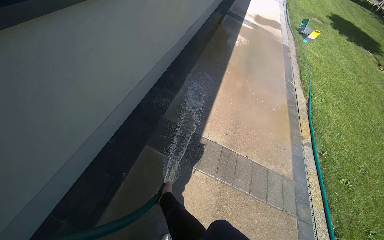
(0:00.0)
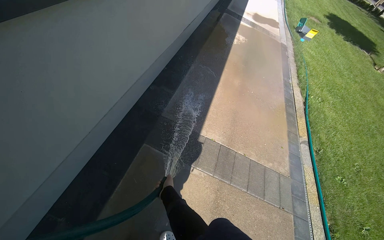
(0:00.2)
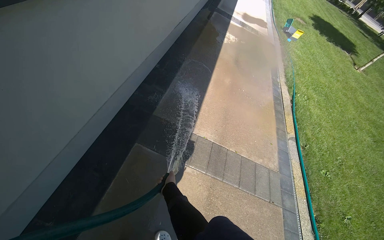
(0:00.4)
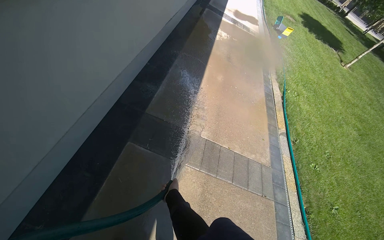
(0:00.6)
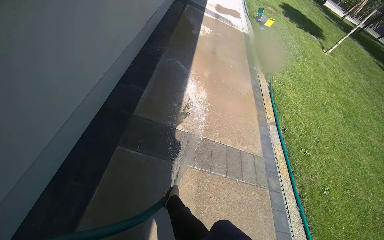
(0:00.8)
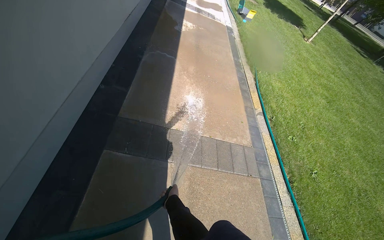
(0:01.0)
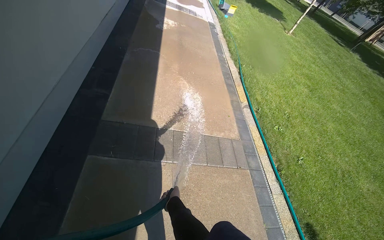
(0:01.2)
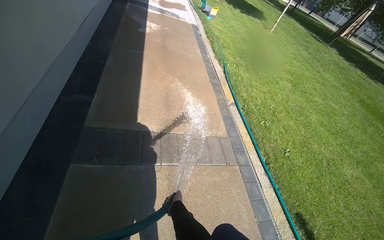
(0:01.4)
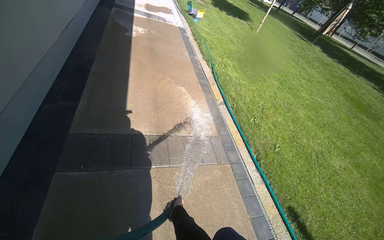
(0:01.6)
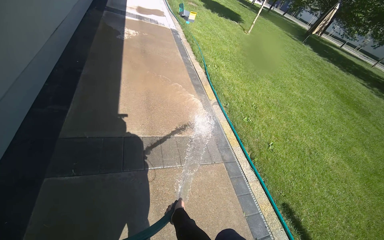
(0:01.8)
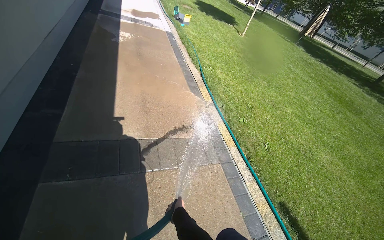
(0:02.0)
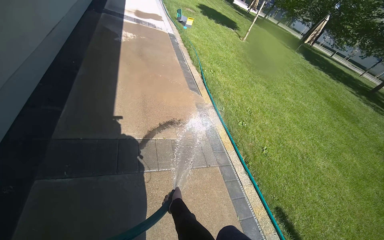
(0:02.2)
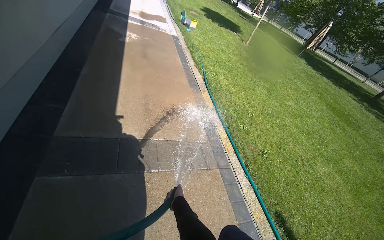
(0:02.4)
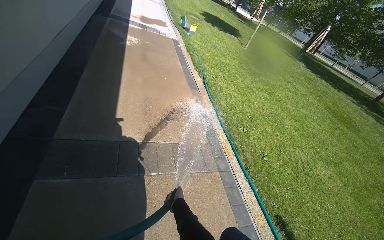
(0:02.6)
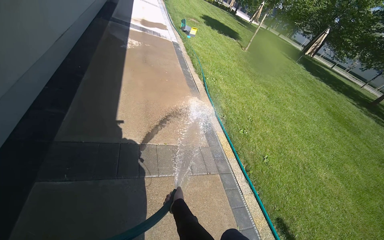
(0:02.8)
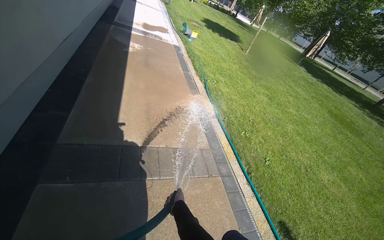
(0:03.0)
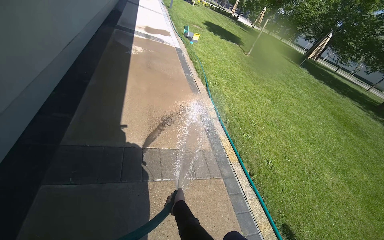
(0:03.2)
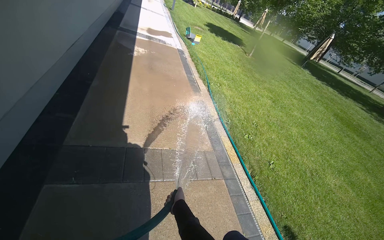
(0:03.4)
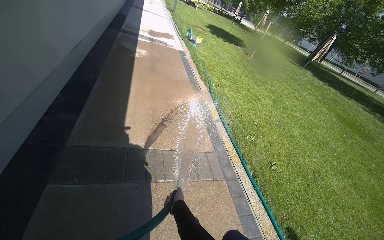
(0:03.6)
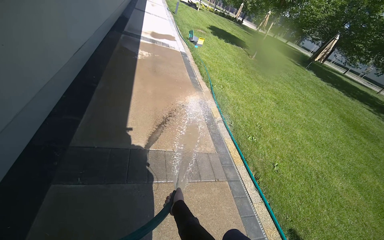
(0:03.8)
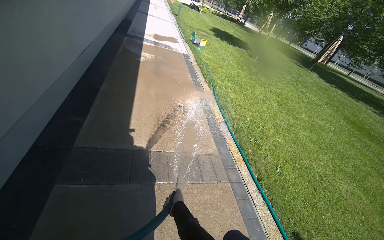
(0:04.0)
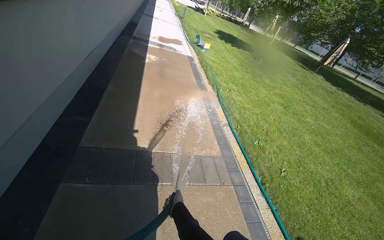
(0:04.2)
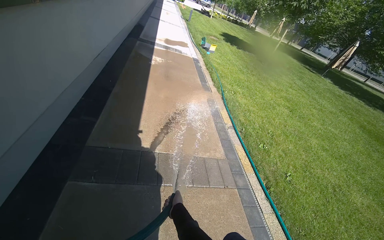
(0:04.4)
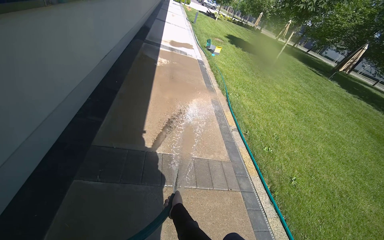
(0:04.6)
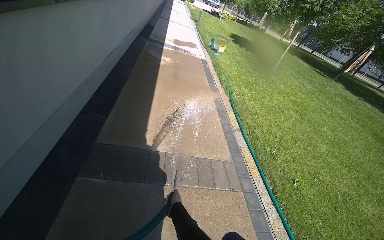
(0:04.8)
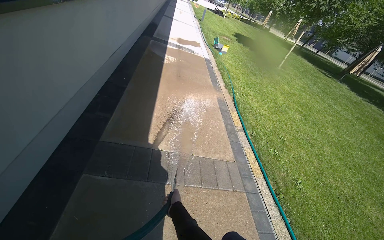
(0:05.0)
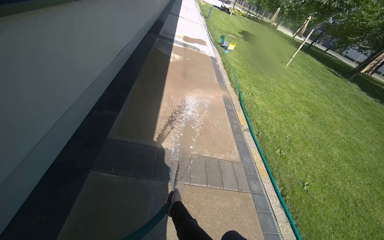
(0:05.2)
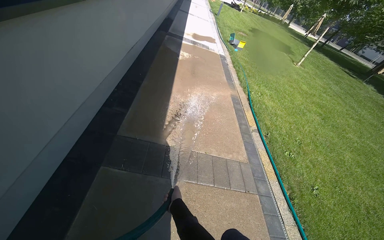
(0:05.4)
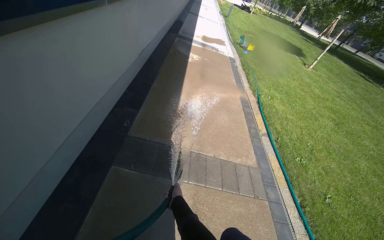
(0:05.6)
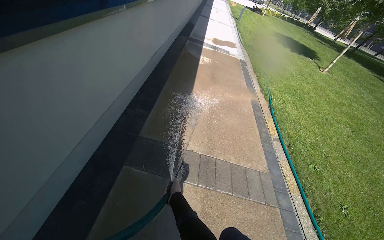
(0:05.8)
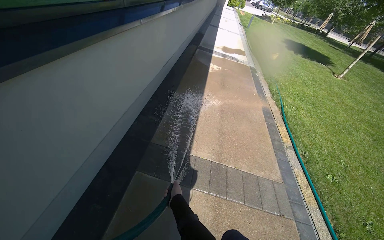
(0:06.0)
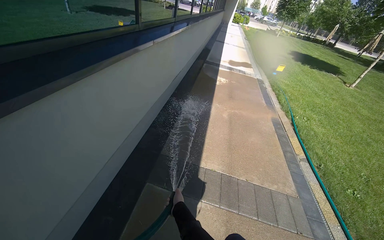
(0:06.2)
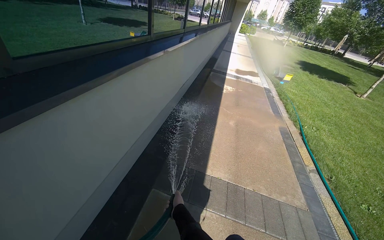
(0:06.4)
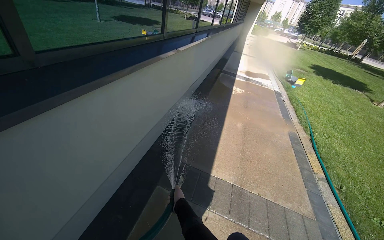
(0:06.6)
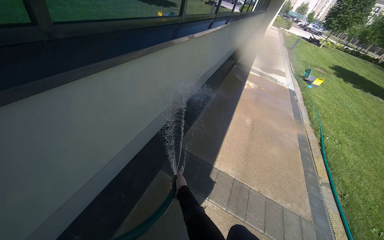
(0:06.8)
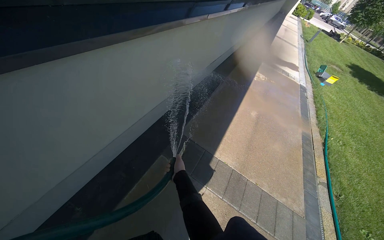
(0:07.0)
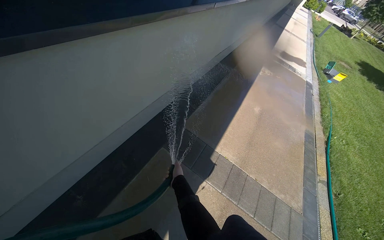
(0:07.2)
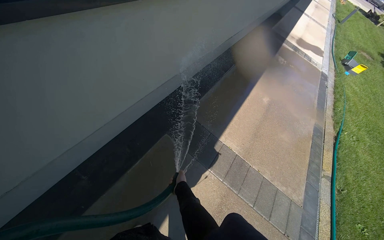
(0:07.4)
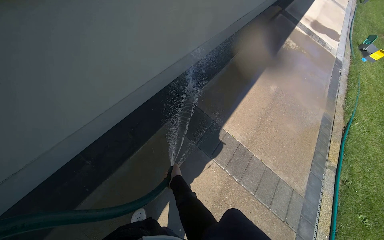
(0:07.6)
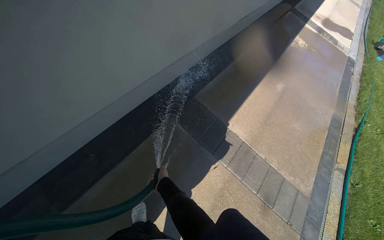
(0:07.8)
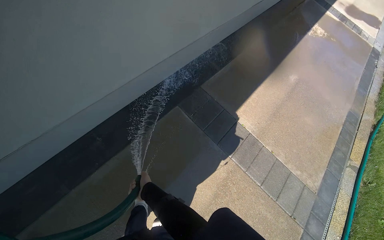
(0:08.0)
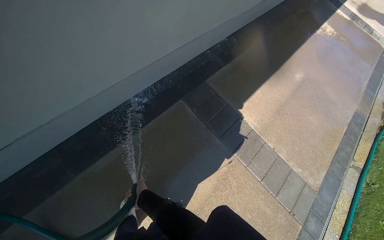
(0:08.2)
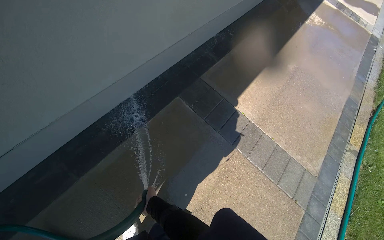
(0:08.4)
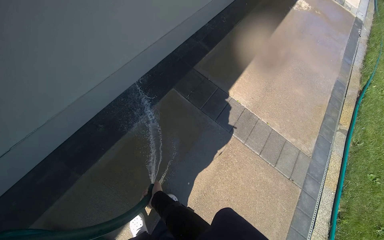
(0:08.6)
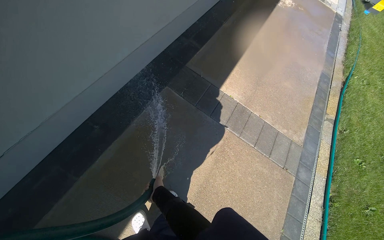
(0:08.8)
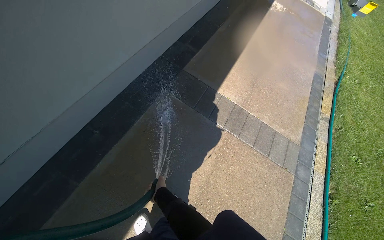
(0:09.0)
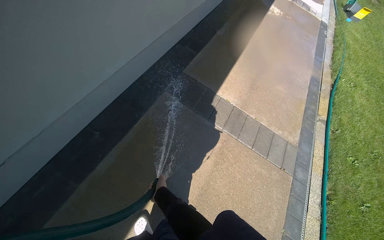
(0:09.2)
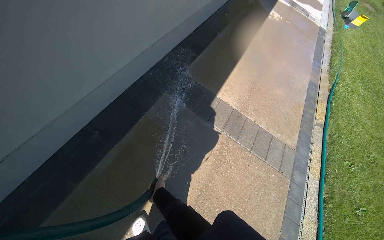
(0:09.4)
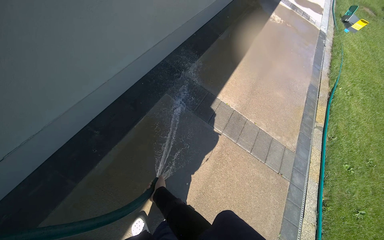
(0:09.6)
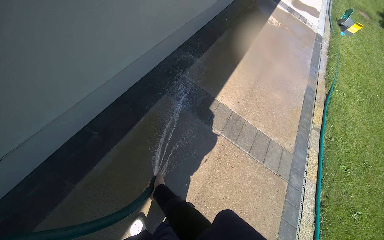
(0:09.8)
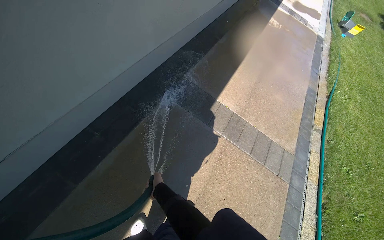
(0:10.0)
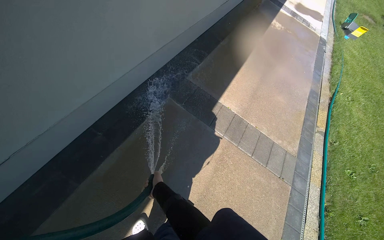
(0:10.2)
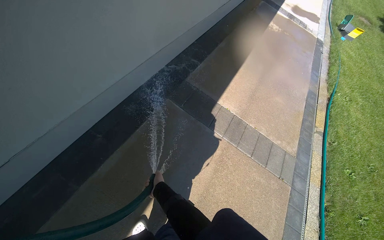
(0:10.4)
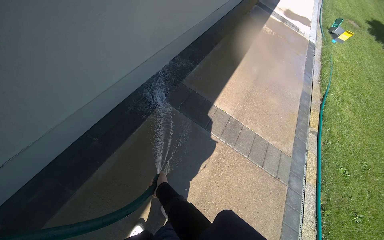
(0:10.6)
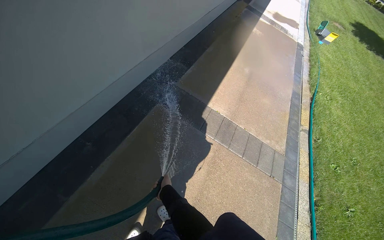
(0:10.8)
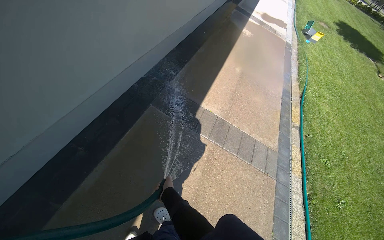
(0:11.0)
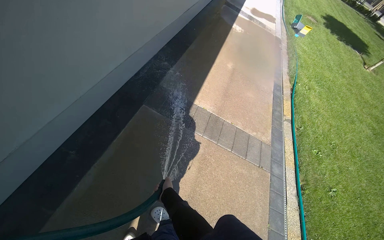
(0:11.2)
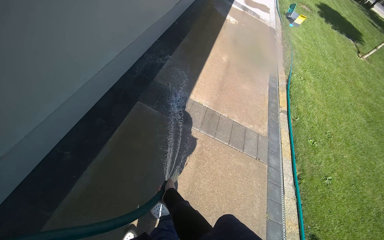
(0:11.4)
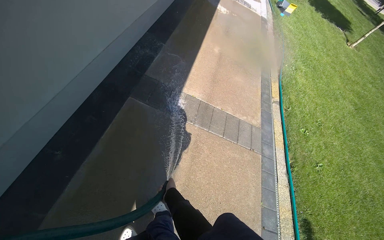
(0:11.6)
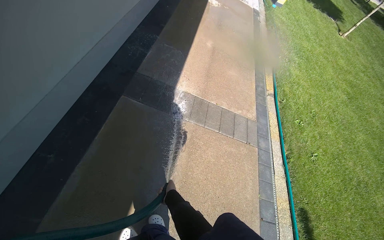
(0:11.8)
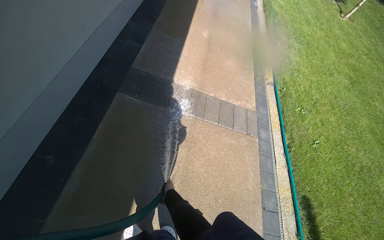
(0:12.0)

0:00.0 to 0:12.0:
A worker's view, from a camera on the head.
Job: wiping surfaces.
The whole recording: Spraying water on sidewalk. The worker sprays water from a hose onto the sidewalk next to the building.
0:00.0 to 0:01.6: The wearer looks some 30 degrees further to the right. The right hand goes roughly 20 cm down the picture.
0:06.0 to 0:07.6: The wearer's head swings approximately 25 degrees to the left. The wearer looks about 15 degrees further downward.
0:10.4 to 0:12.0: The wearer's head swings some 20 degrees to the right.

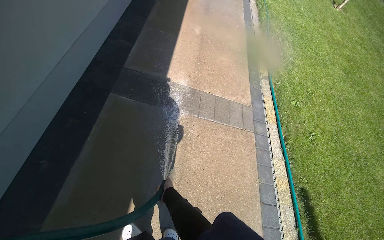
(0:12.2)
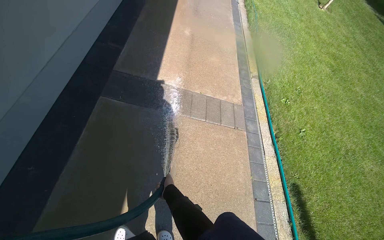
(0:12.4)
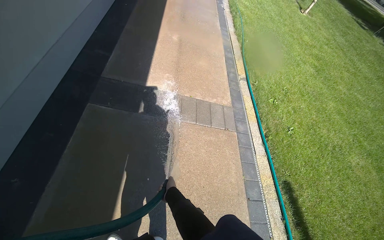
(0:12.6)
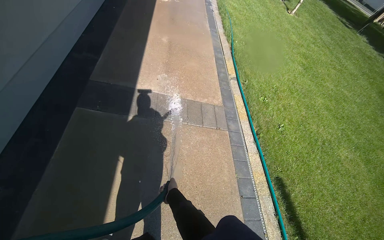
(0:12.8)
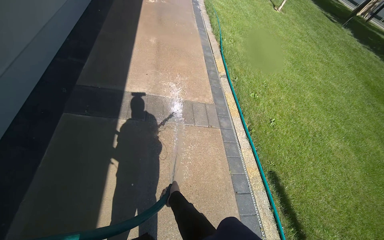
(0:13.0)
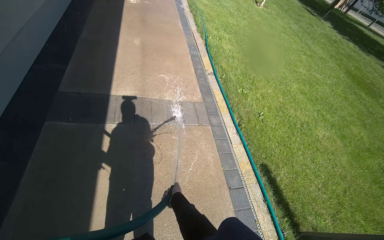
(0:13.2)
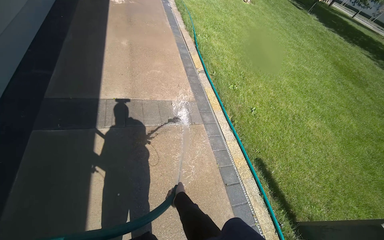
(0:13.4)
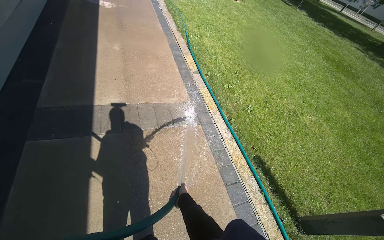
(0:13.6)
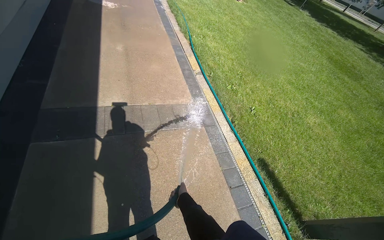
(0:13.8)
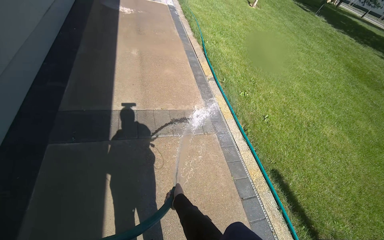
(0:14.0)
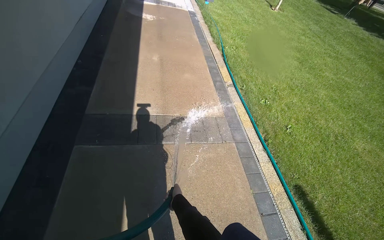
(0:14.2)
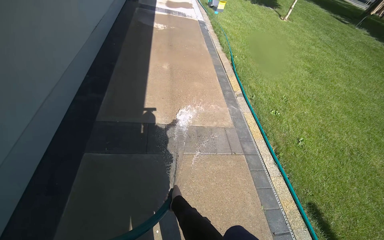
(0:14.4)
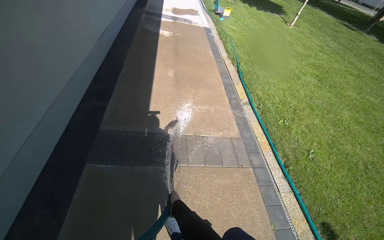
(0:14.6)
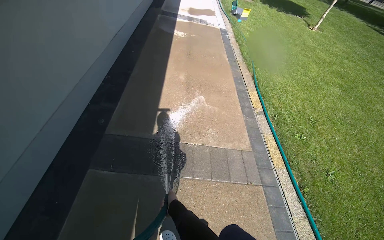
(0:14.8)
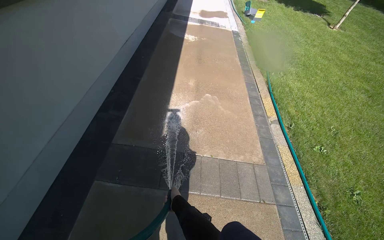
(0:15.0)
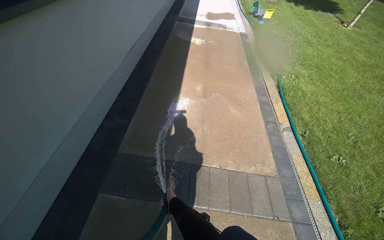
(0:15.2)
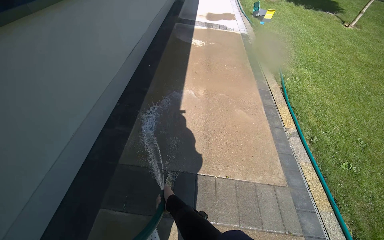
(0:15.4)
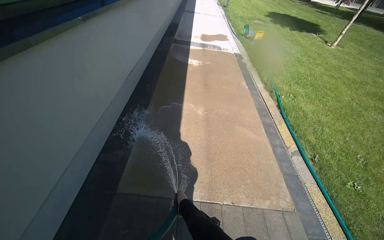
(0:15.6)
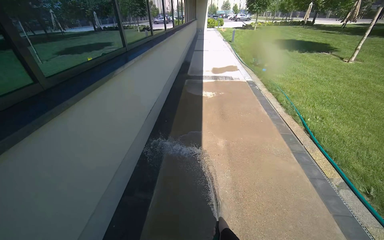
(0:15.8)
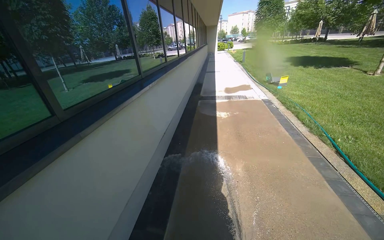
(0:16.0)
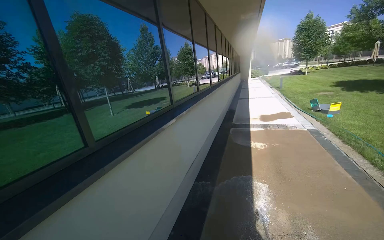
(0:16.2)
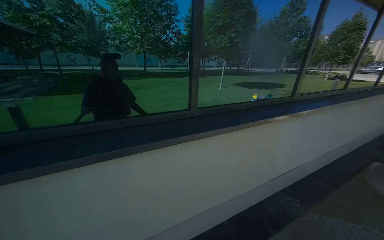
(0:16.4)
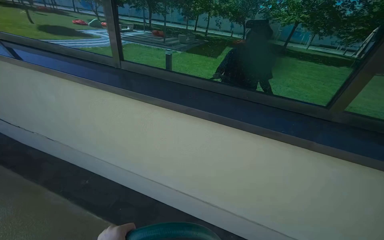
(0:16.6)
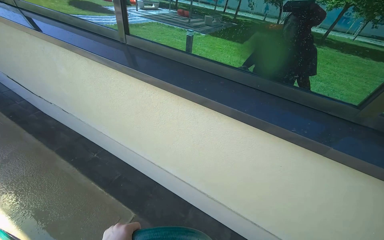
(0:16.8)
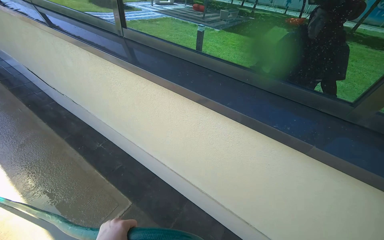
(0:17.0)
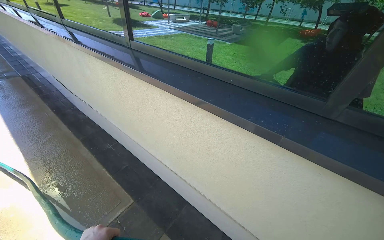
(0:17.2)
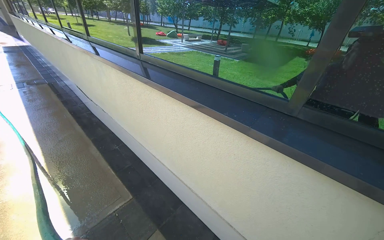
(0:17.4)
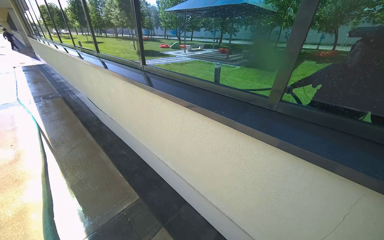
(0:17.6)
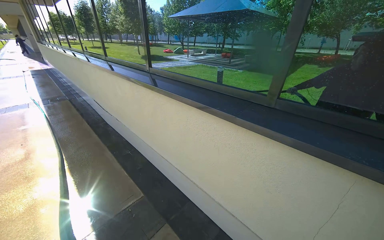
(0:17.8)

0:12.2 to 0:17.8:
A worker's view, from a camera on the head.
Job: wiping surfaces.
The whole recording: Spraying water on sidewalk. The worker sprays water from a hose onto the sidewalk next to the building.
0:12.2 to 0:13.6: The wearer looks roughly 25 degrees further to the right. The right hand travels to the right by about 35 cm.
0:13.6 to 0:15.0: The head travels roughly 60 cm. The wearer looks roughly 20 degrees further to the left.
0:15.0 to 0:16.4: The camera travels approximately 80 cm. The head rotates about 65 degrees to the left. The view tilts about 25 degrees upward.

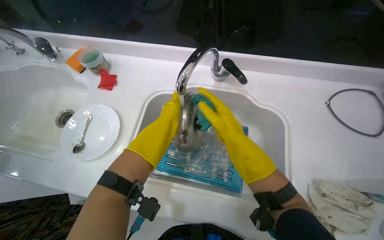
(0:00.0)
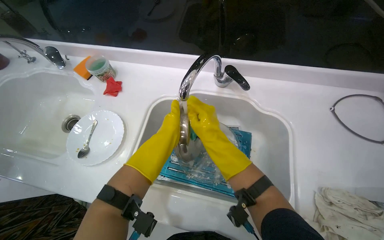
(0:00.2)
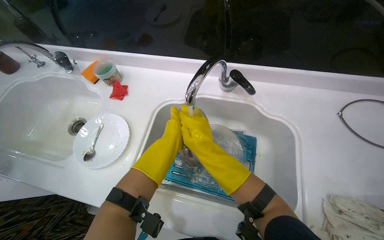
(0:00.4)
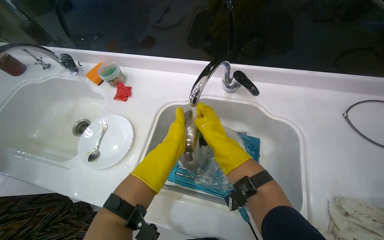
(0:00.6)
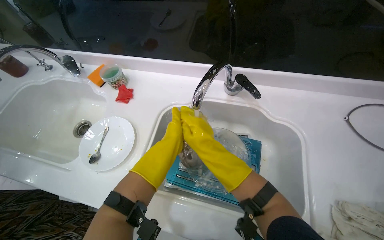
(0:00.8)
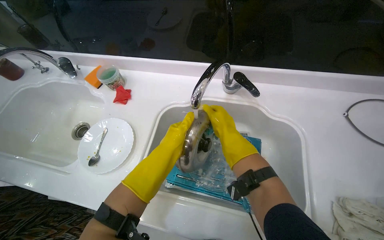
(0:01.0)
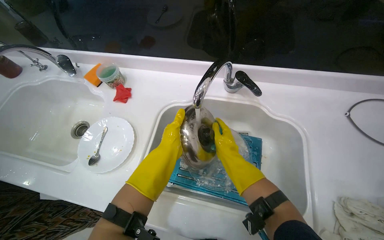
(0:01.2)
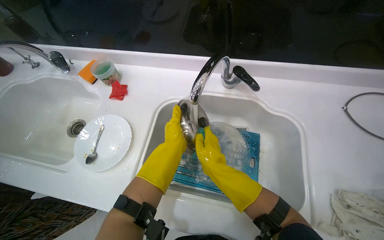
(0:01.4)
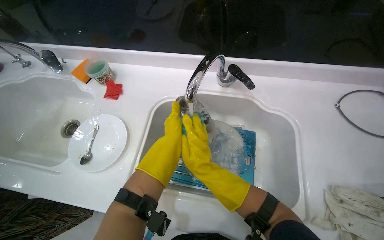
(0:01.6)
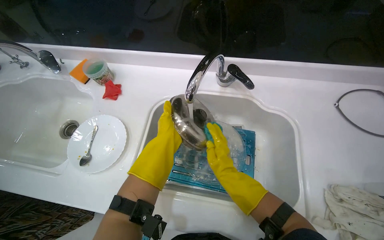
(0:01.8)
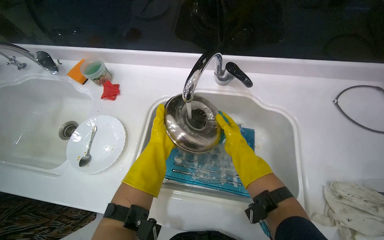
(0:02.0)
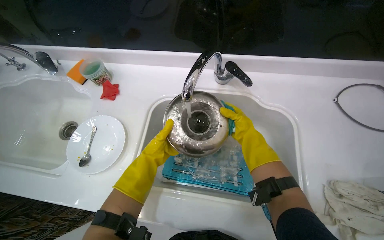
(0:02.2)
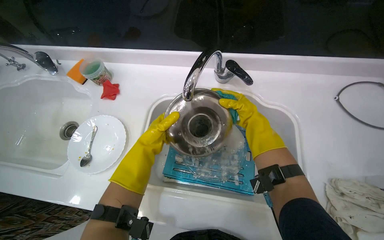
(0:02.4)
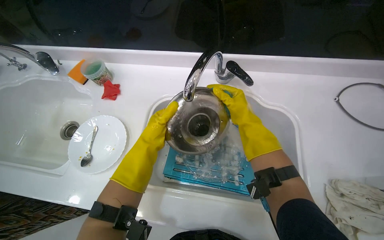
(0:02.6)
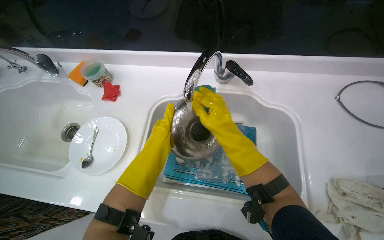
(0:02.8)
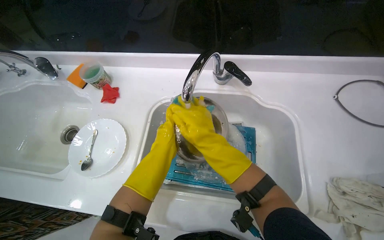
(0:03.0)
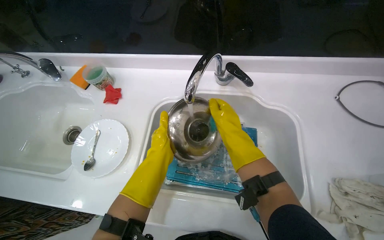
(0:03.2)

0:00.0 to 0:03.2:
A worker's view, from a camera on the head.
Job: cleaning kitchen.
The whole recording: Washing glass plate in kitchen sink. The worker scrubs and rinses a glass plate in the kitchen sink.
0:01.6 to 0:03.2: The right hand heads up the picture, covering roughly 10 cm.
